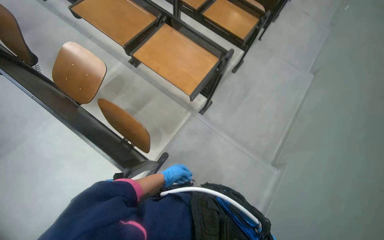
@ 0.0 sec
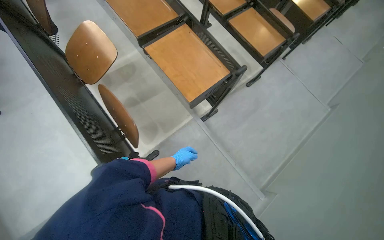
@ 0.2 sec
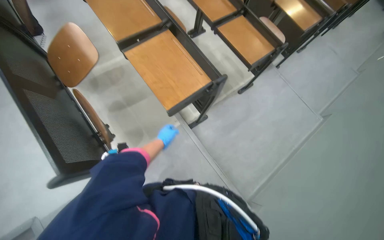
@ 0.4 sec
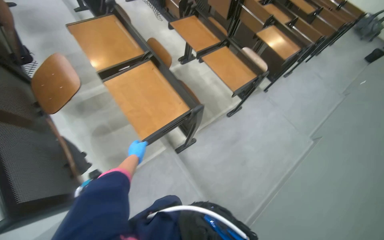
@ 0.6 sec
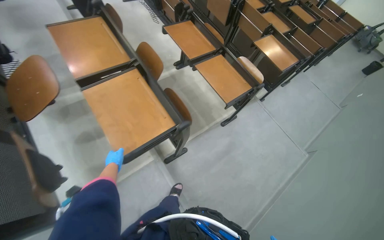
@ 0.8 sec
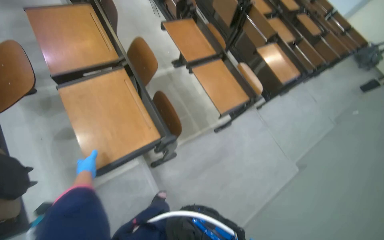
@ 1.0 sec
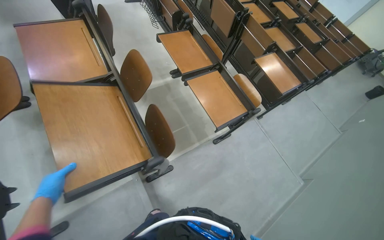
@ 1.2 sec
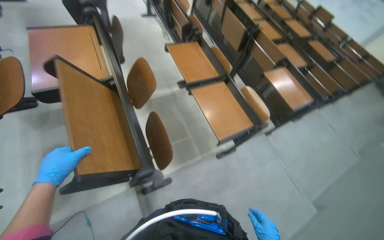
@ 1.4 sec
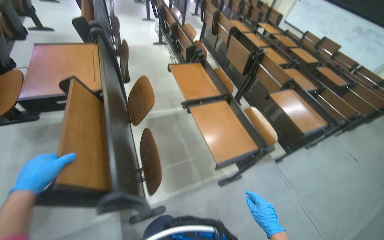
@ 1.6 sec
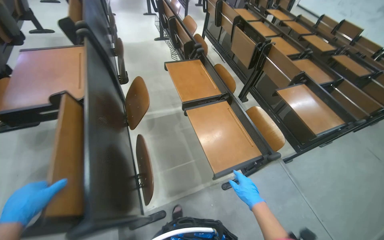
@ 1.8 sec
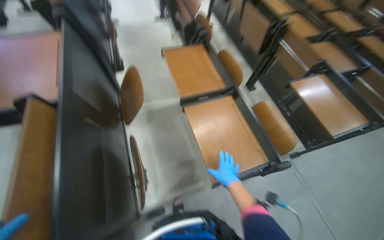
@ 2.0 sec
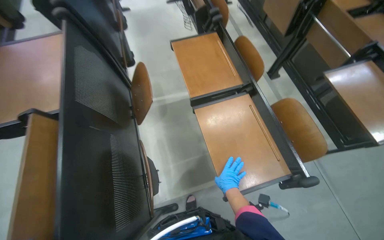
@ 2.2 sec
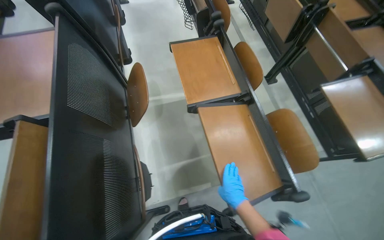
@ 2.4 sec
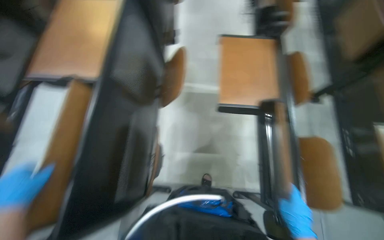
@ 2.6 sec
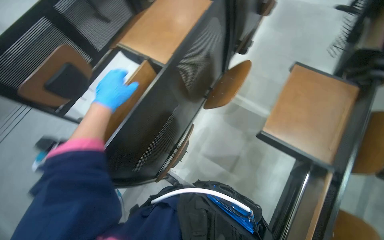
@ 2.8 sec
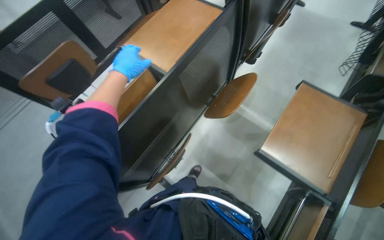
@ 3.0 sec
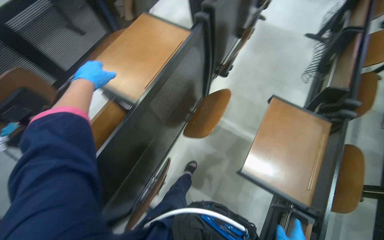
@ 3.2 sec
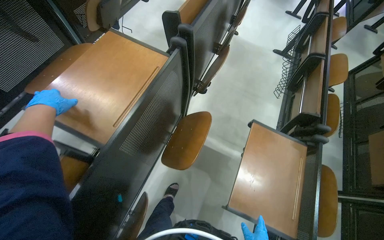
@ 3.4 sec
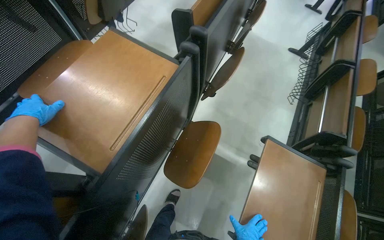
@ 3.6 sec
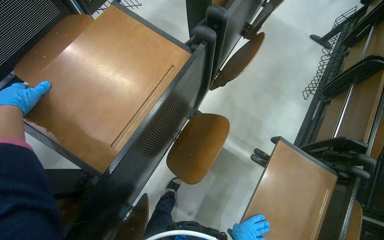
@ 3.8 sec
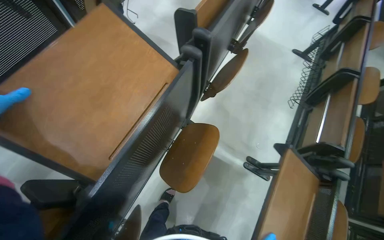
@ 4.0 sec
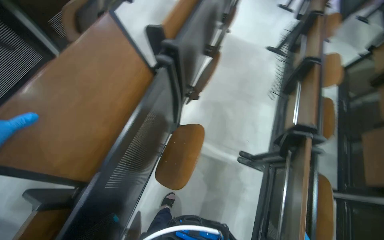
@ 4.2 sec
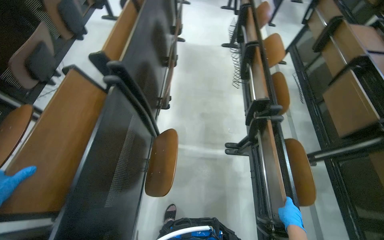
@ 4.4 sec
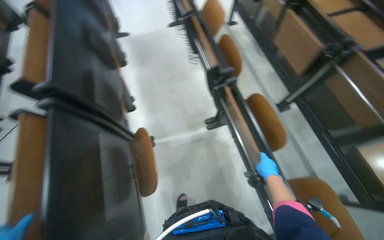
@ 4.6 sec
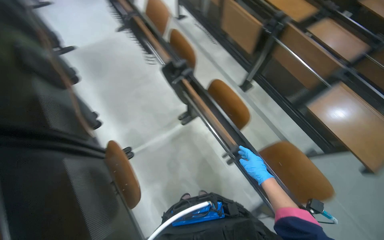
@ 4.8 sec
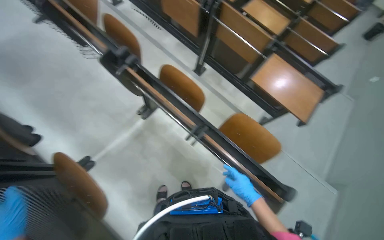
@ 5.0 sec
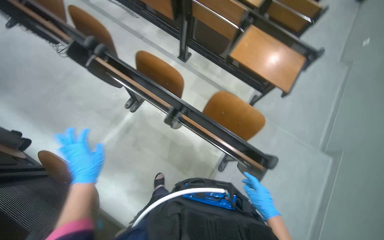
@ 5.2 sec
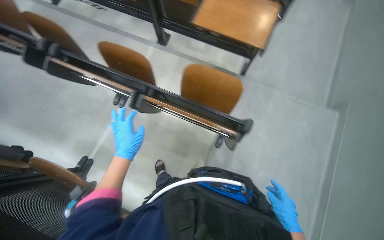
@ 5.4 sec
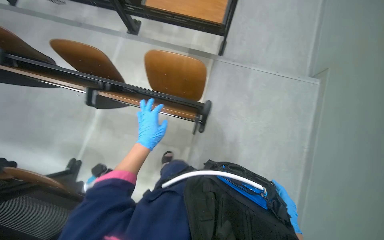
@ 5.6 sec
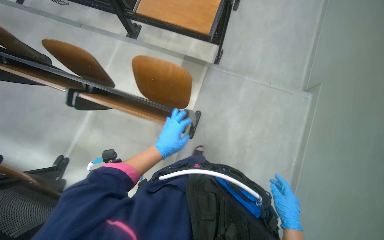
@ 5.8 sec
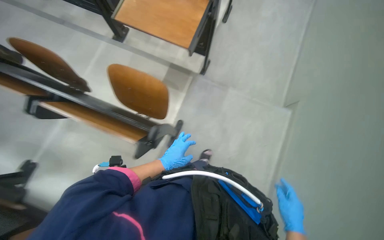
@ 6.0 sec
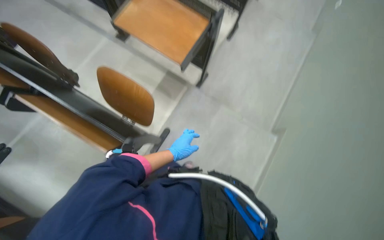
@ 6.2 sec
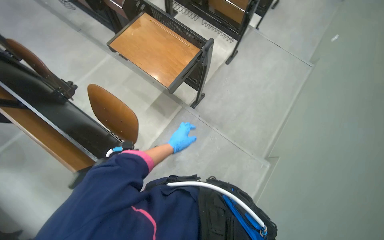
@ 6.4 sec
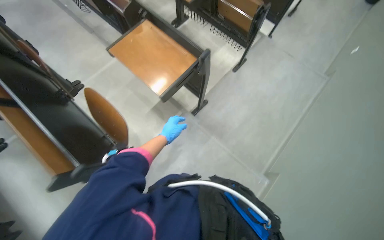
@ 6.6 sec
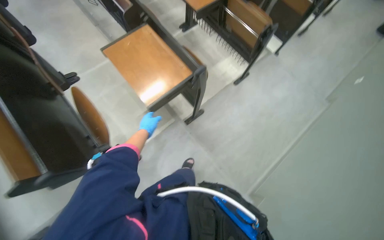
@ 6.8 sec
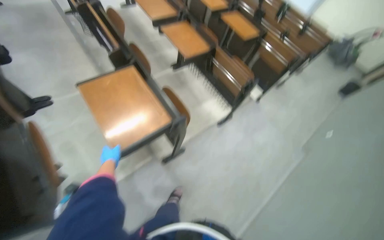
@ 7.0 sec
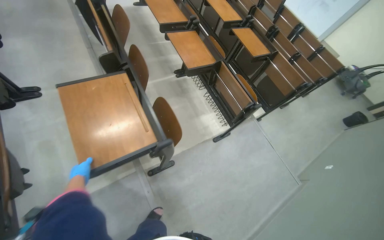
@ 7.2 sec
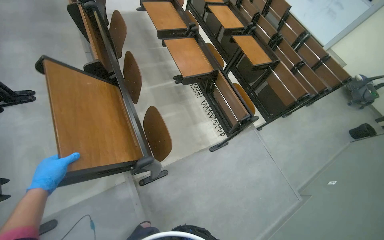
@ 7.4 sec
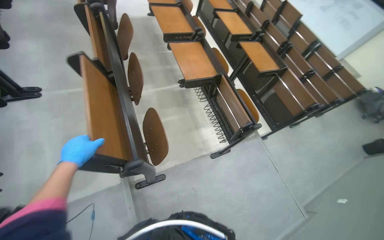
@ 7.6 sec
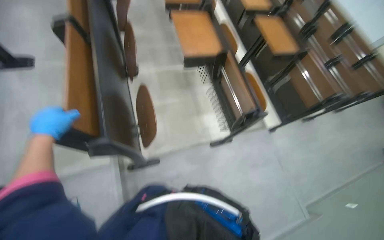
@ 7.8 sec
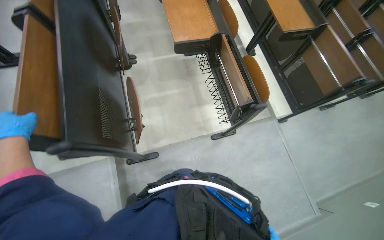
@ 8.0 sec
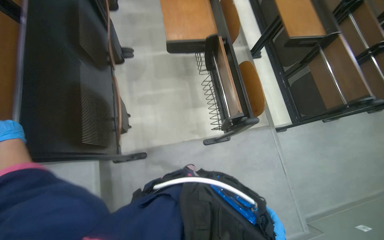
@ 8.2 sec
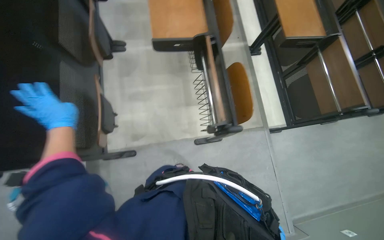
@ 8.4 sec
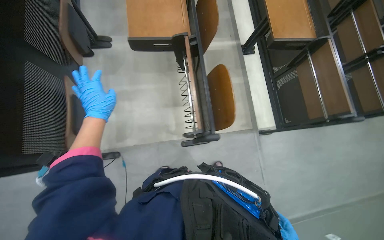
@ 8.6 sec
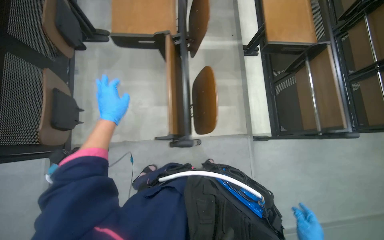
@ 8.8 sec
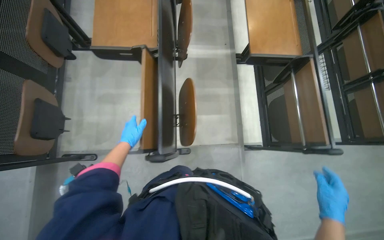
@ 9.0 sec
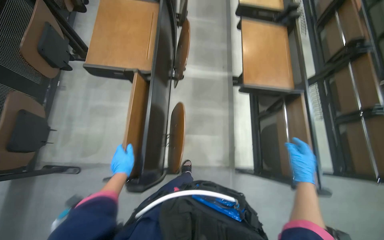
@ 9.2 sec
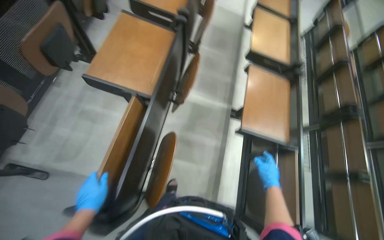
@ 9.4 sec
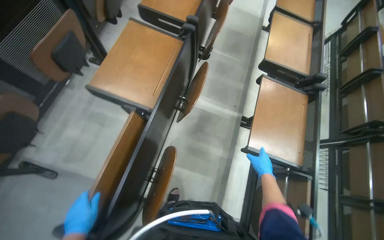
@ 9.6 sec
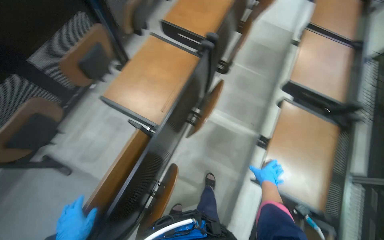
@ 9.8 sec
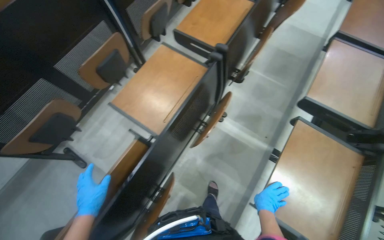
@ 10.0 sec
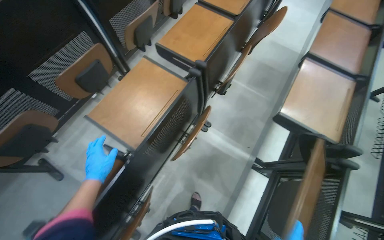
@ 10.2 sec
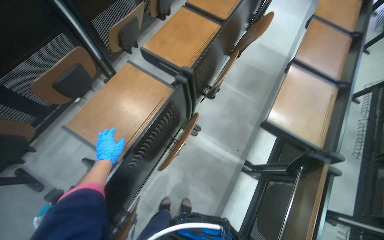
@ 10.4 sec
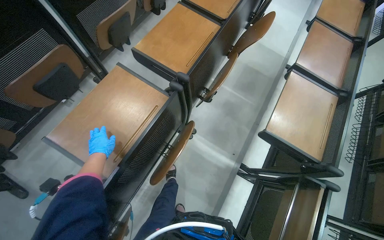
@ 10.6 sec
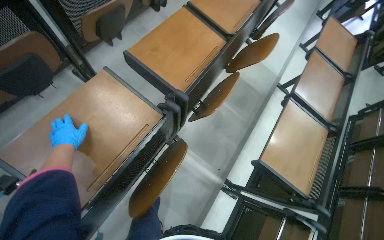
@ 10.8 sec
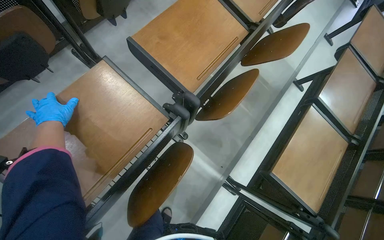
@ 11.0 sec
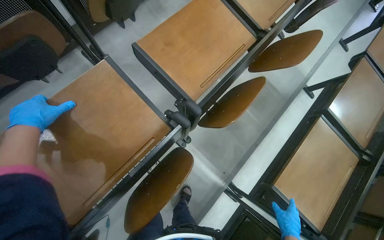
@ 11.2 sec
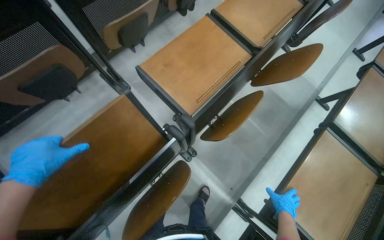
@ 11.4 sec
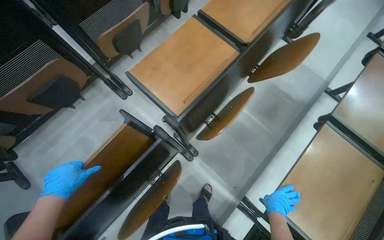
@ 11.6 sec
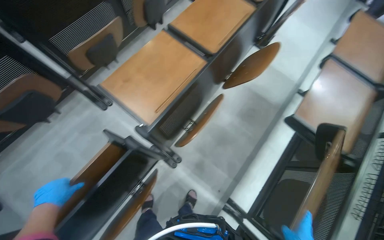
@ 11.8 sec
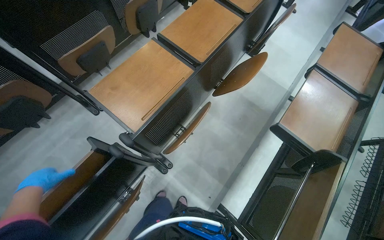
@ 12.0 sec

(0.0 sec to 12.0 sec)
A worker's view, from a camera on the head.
Job: organizing items.
The whole recording: Folding desks in auditorium. The worker folds up multiple desks in the auditorium.
0.0 sec - 1.6 sec: The head travels about 90 cm. The camera pitches upward, by roughly 25 degrees. The scene rotates clockwise by roughly 30 degrees.
1.6 sec - 3.0 sec: The camera travels some 50 cm. The head turns to the left by roughly 60 degrees. The wearer looks about 15 degrees further downward.
3.0 sec - 4.4 sec: The head turns to the right by some 35 degrees.
4.4 sec - 6.0 sec: The head travels roughly 1 m. The wearer looks approximately 70 degrees further to the right. The camera pitches downward, by roughly 20 degrees.
6.0 sec - 7.6 sec: The wearer moves approximately 80 cm. The wearer looks roughly 25 degrees further upward. Everything in view rotates approximately 45 degrees clockwise.
7.6 sec - 9.0 sec: The camera travels approximately 1 m. The head rotates about 20 degrees to the left. The camera pitches downward, by roughly 15 degrees.
9.0 sec - 10.4 sec: The head travels some 60 cm. The view tips upward by roughly 15 degrees. The scene turns approximately 30 degrees clockwise in the picture.
10.4 sec - 12.0 sec: The head travels approximately 50 cm.

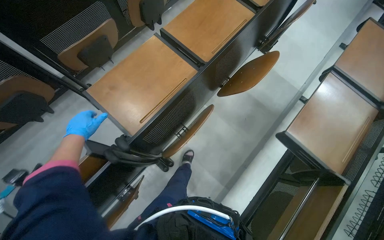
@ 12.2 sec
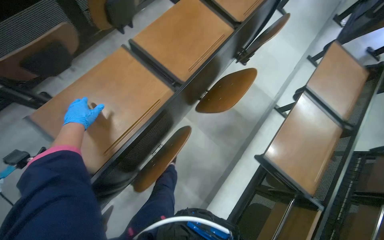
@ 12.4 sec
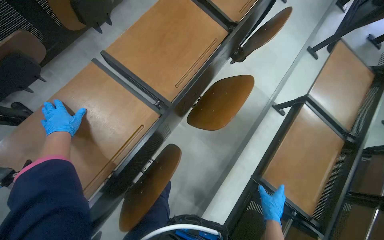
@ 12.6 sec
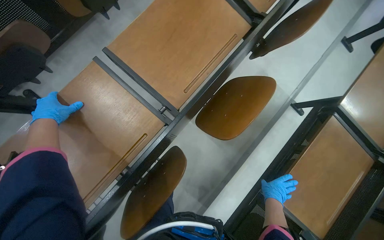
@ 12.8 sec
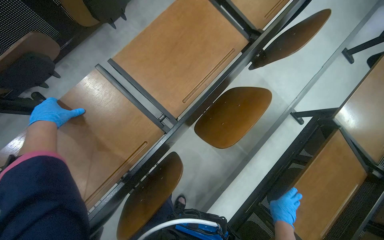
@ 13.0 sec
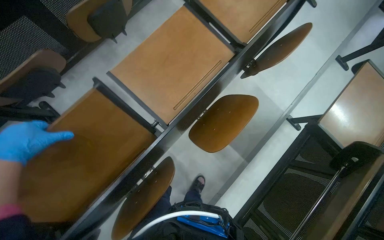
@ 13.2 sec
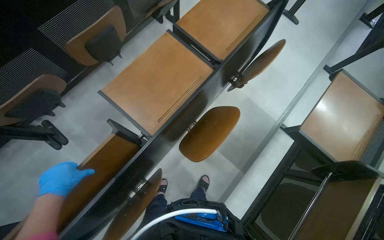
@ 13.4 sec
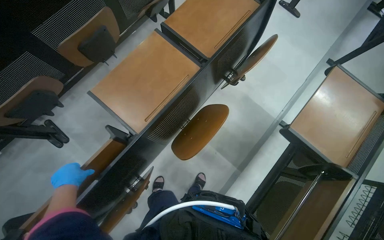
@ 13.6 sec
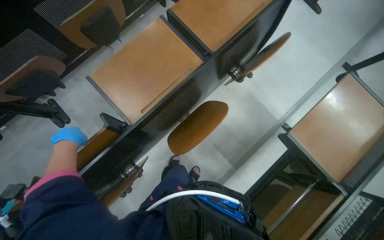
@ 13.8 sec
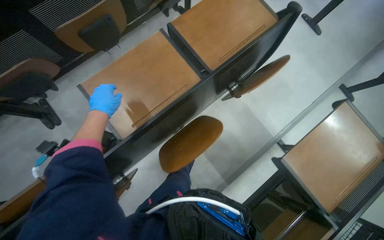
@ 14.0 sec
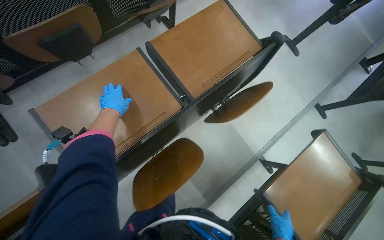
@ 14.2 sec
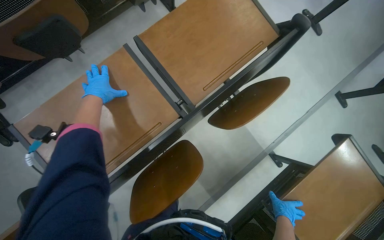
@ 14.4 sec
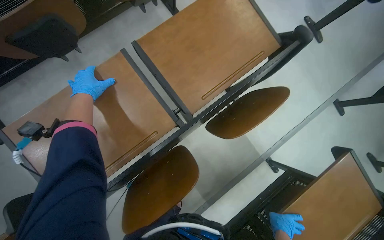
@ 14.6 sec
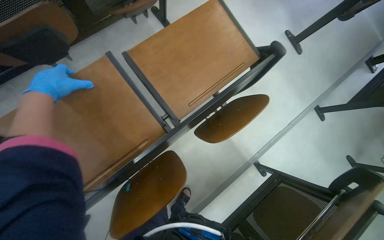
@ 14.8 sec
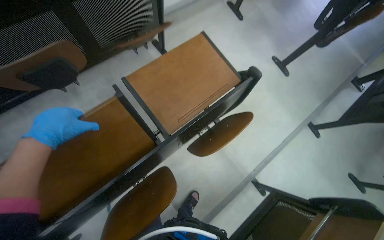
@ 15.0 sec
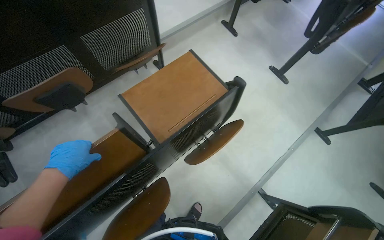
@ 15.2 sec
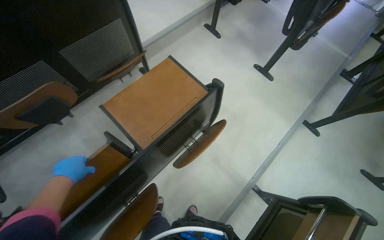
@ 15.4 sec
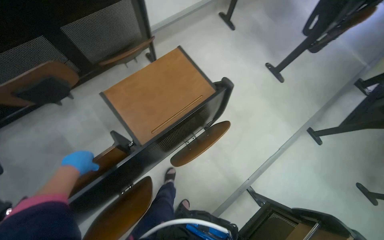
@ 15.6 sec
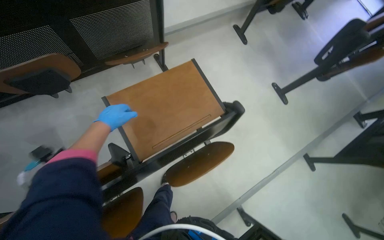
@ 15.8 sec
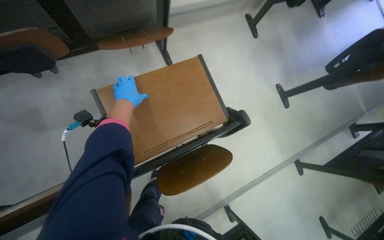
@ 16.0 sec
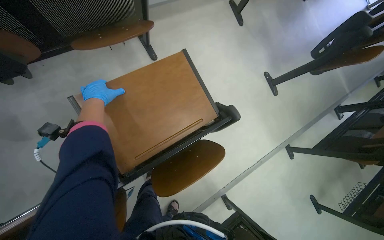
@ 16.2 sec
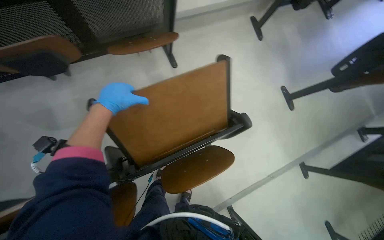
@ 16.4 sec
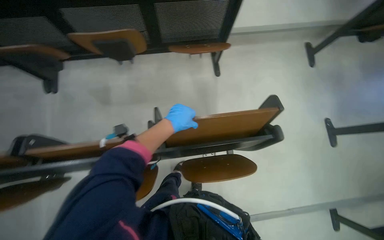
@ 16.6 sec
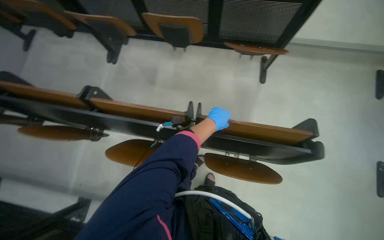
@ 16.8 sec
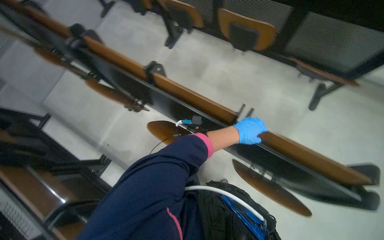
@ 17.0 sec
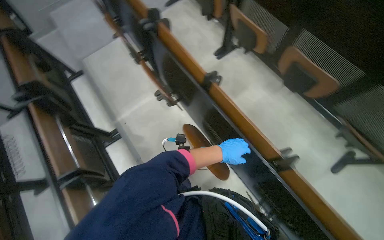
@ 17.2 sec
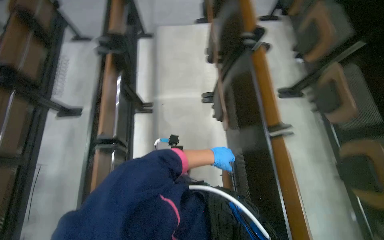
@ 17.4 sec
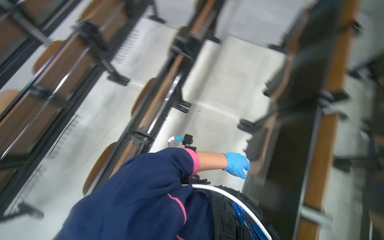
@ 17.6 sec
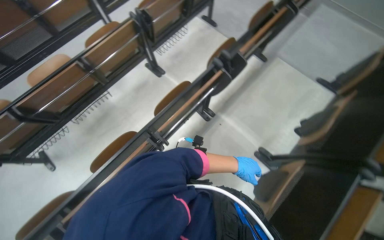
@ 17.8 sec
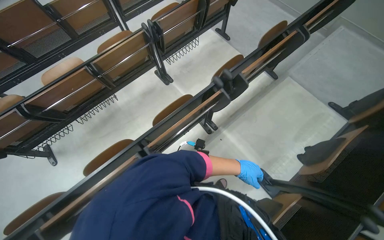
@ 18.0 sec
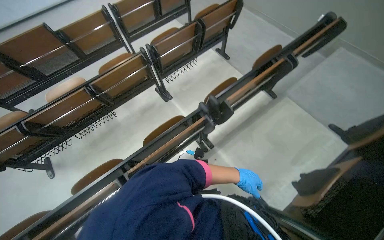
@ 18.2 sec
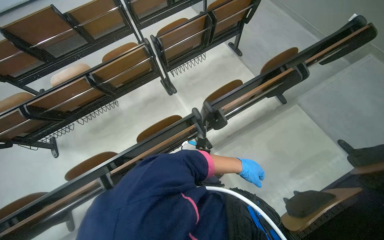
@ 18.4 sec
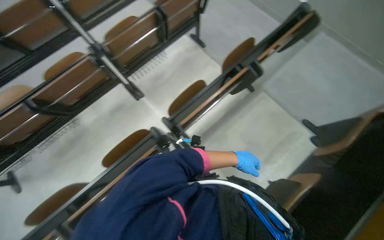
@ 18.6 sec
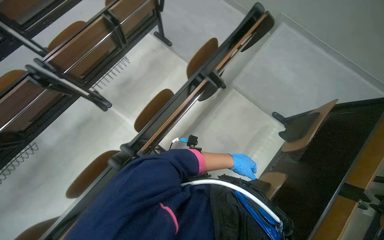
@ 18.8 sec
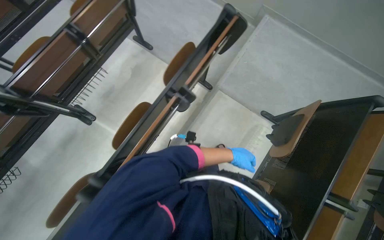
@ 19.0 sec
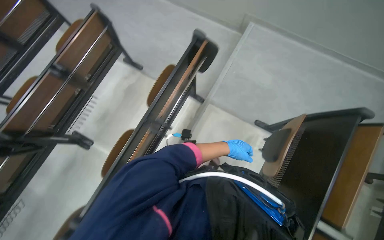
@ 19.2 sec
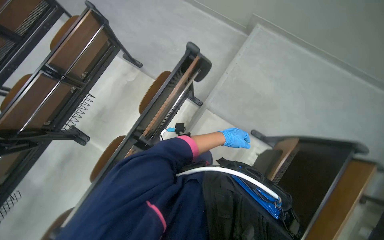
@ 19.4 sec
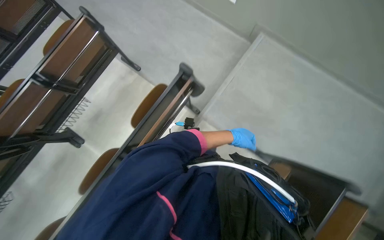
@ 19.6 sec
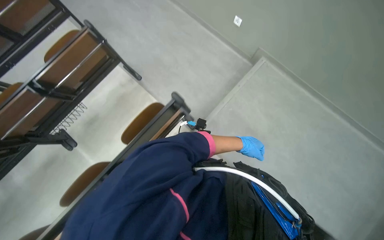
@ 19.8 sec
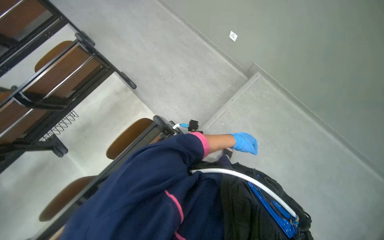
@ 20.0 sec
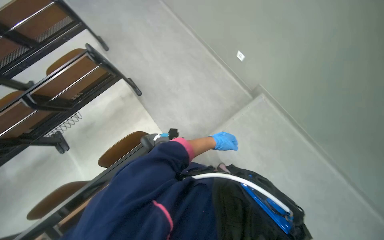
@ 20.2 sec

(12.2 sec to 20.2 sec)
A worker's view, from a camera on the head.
Job: organizing items.
The whole recording: Folding desks in auditorium. The worker folds up multiple desks in the auditorium.
12.2 sec - 13.8 sec: The head travels some 60 cm.
13.8 sec - 15.4 sec: The wearer moves roughly 50 cm. The view tips upward by about 15 degrees.
15.4 sec - 17.0 sec: The wearer's head swings approximately 80 degrees to the left.
17.0 sec - 18.6 sec: The camera is carried some 1 m. The wearer looks about 110 degrees further to the left.
18.6 sec - 20.2 sec: The camera travels some 1.5 m.
